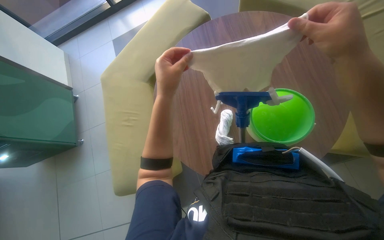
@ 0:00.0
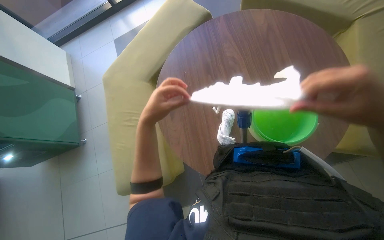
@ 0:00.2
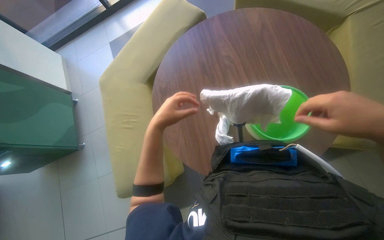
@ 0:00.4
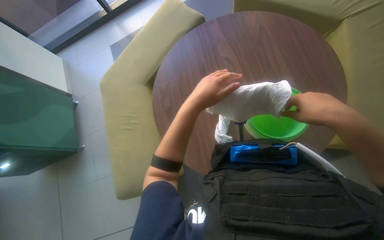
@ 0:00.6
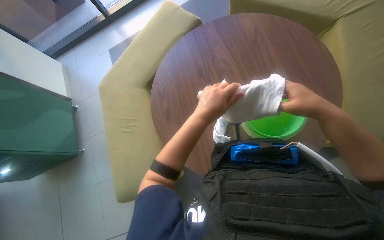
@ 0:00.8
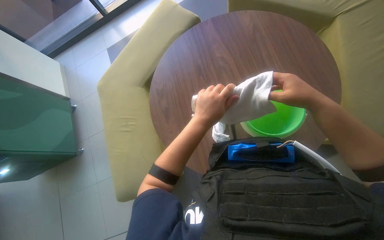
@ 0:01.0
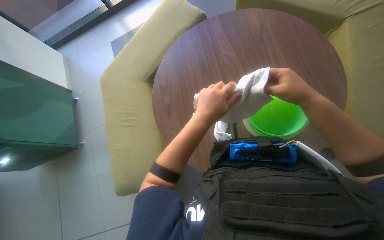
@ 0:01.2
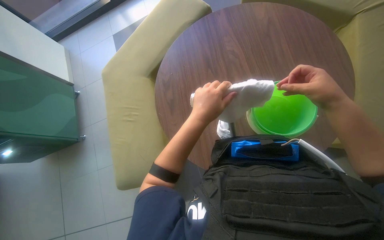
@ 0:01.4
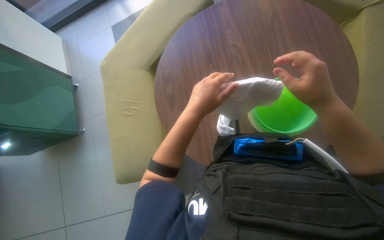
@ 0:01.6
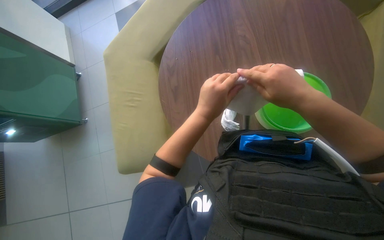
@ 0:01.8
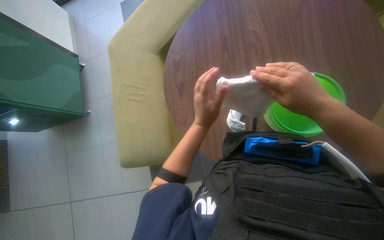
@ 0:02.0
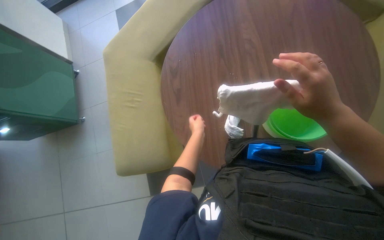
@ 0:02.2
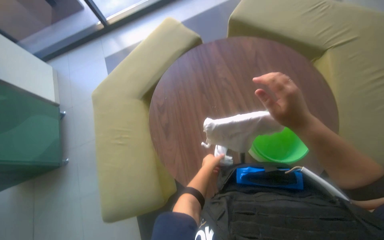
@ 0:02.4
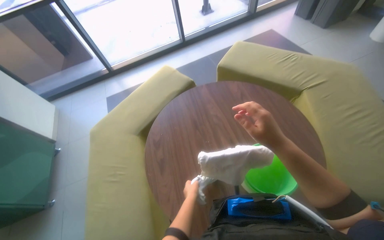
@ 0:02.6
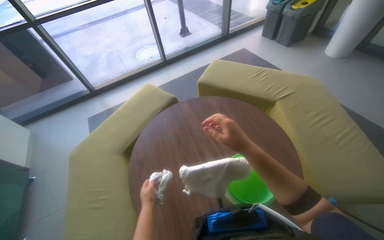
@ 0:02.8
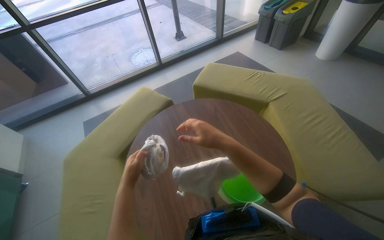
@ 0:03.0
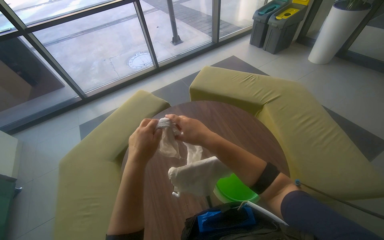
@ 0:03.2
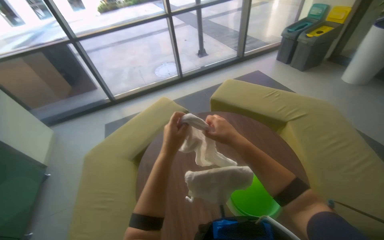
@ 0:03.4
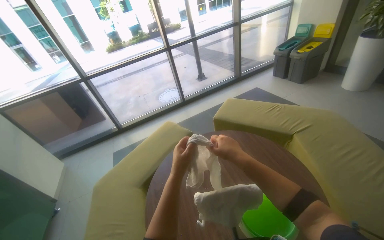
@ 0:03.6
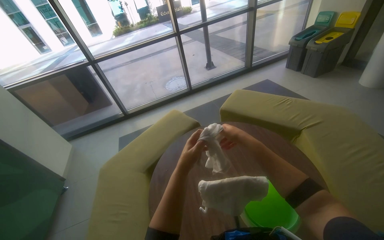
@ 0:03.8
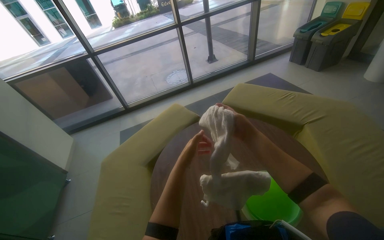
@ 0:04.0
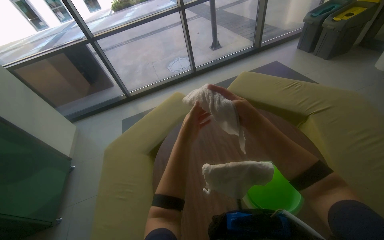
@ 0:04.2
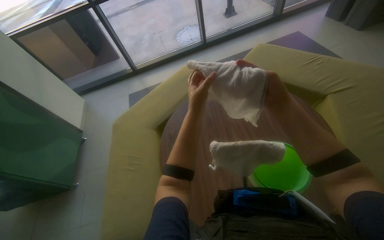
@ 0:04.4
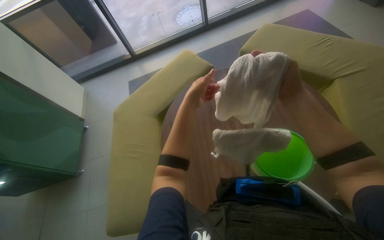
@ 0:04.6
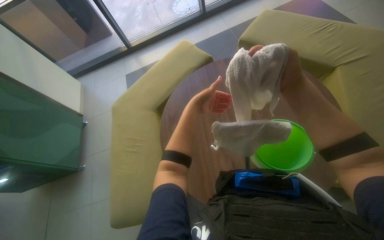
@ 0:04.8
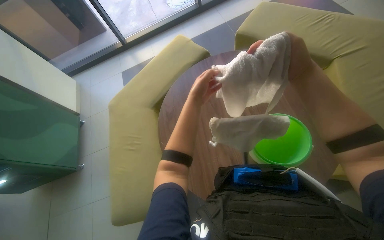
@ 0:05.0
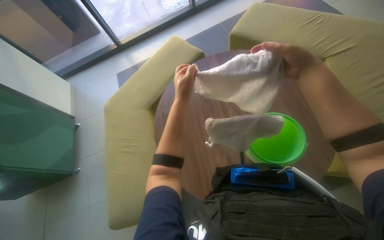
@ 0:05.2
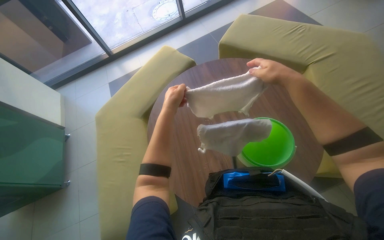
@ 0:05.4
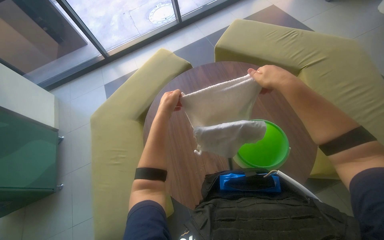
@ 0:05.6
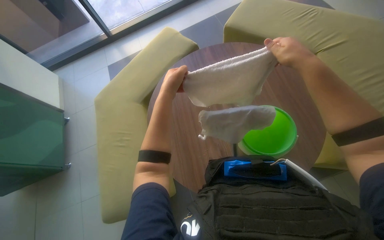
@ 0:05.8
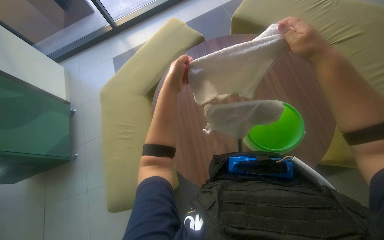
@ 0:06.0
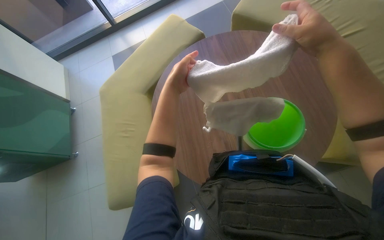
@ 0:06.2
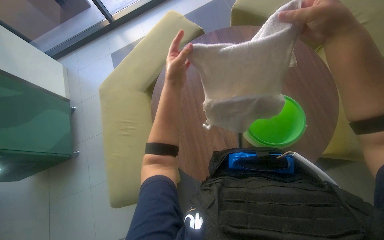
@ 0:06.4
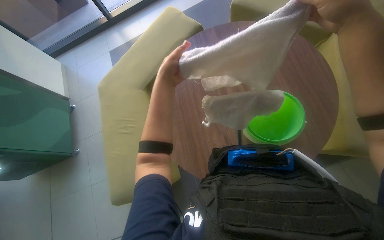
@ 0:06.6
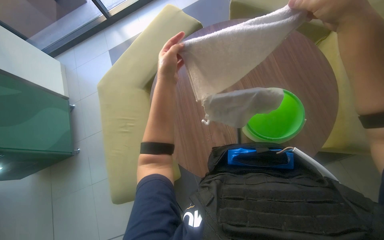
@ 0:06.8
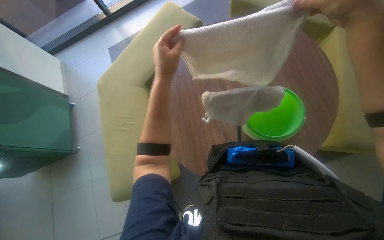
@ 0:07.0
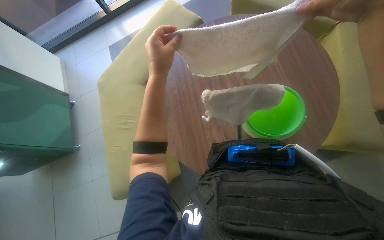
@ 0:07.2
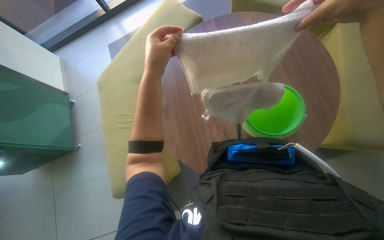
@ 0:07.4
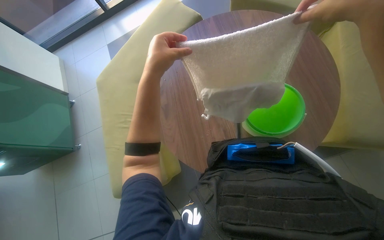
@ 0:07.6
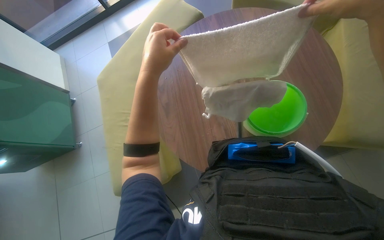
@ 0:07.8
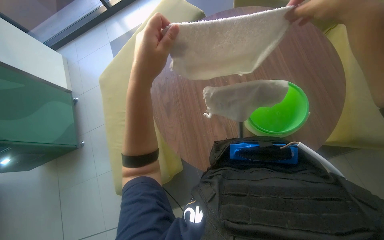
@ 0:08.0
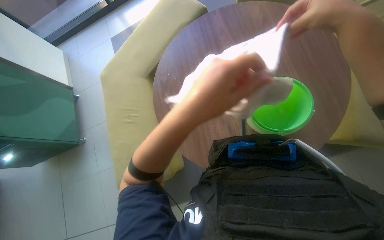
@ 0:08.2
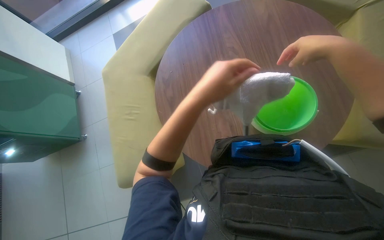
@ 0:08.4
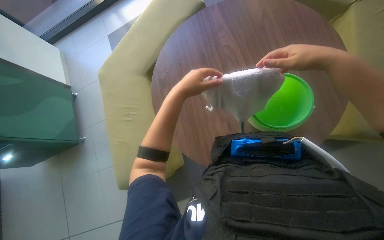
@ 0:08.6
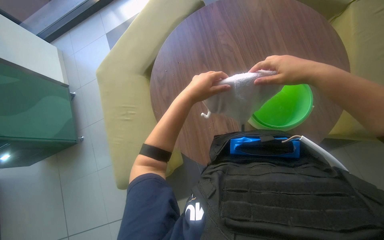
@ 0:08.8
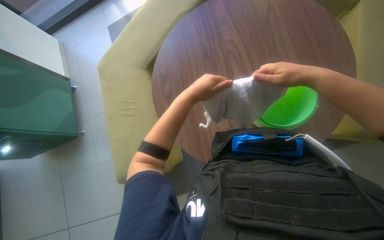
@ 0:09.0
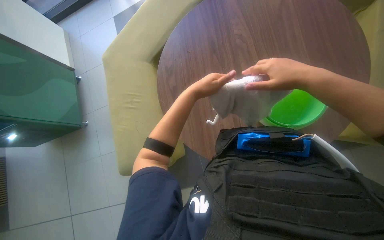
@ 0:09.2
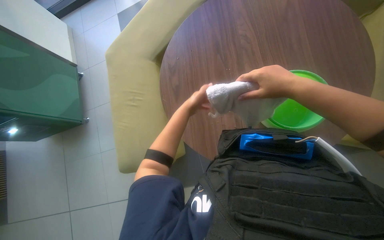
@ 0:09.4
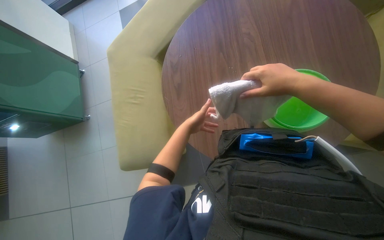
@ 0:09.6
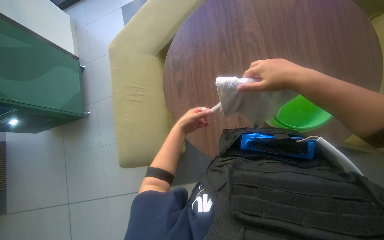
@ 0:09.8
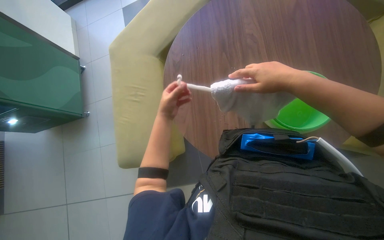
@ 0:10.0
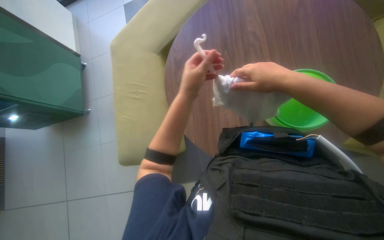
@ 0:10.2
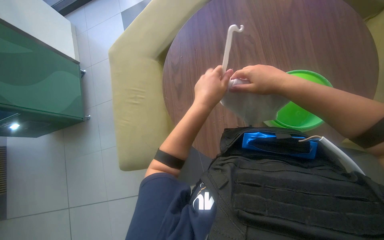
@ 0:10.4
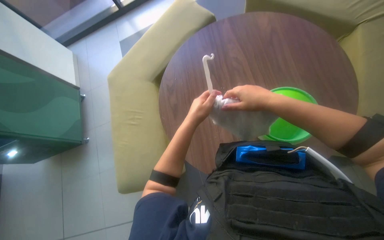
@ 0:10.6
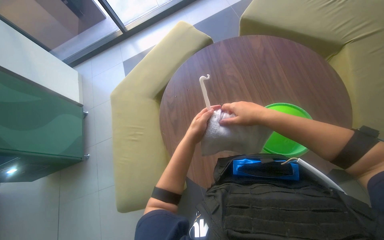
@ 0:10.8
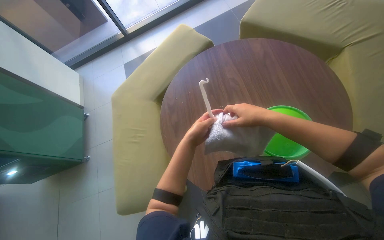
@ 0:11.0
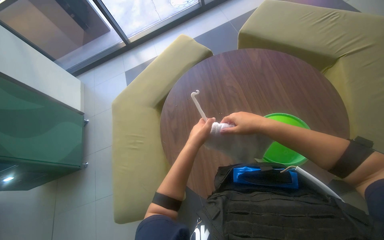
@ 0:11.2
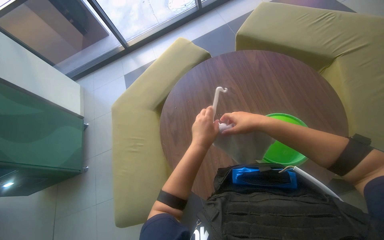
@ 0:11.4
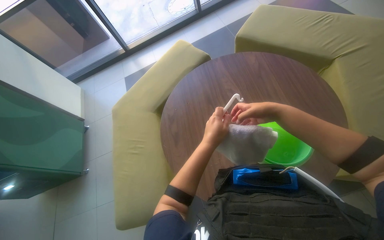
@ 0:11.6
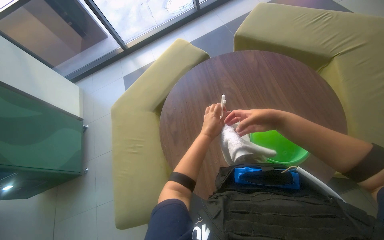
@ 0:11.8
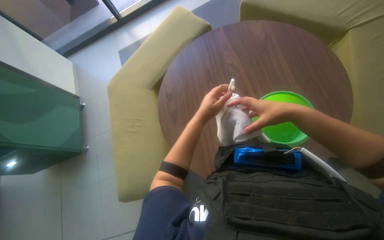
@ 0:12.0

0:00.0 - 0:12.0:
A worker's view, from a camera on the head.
Job: preparing cleaning supplies.
The whole recording: Preparing the mop for cleaning. The worker wrings out a cloth and attaches it to the mop handle.
0:00.0 - 0:01.6: The left hand is displaced down the picture by roughly 10 cm, and reaches some 20 cm farther from the camera, then returns.
0:01.6 - 0:03.0: The view tilts approximately 30 degrees upward.
0:04.4 - 0:06.0: The view tilts roughly 15 degrees downward. The left hand travels to the left by some 10 cm.
0:09.0 - 0:10.4: The right hand travels to the left by roughly 10 cm, while the left hand goes farther from the camera and returns, roughly 15 cm each way.

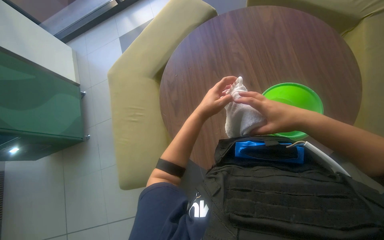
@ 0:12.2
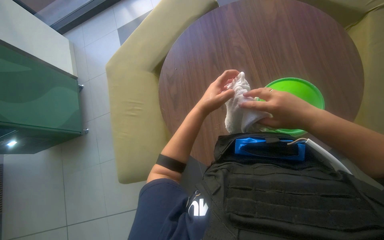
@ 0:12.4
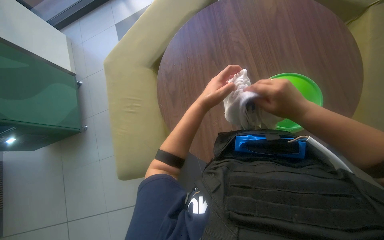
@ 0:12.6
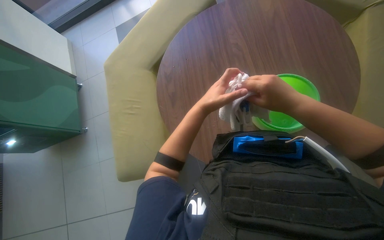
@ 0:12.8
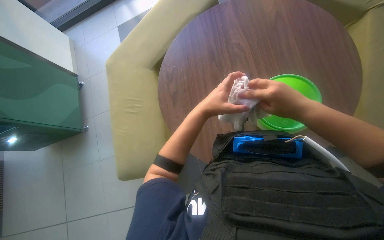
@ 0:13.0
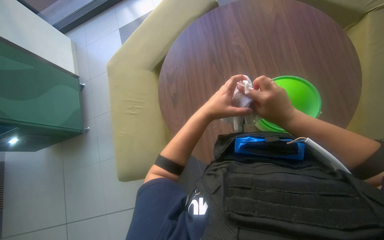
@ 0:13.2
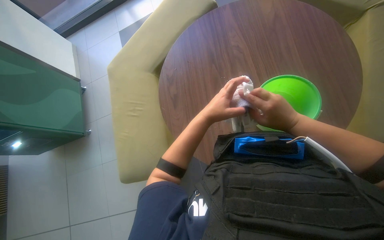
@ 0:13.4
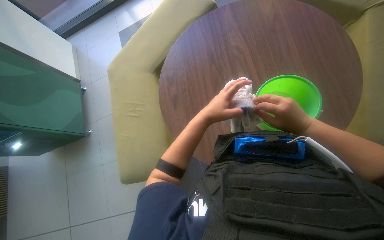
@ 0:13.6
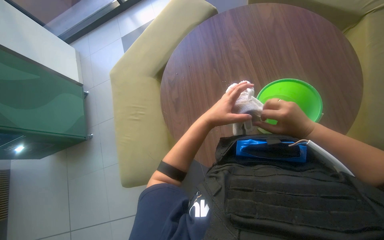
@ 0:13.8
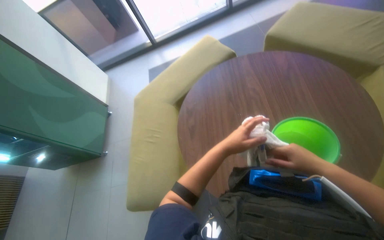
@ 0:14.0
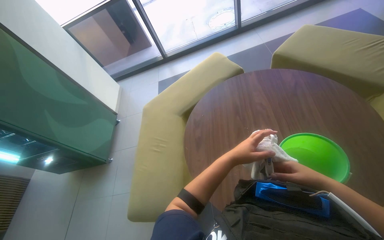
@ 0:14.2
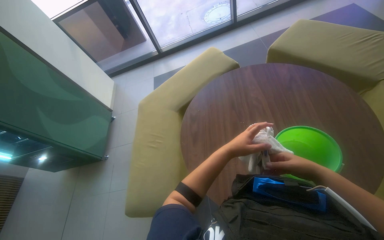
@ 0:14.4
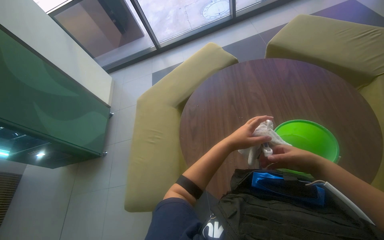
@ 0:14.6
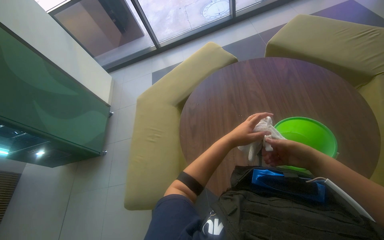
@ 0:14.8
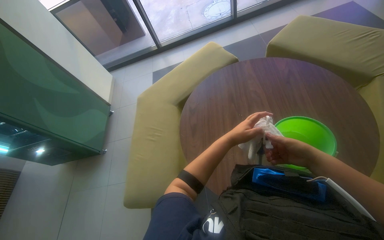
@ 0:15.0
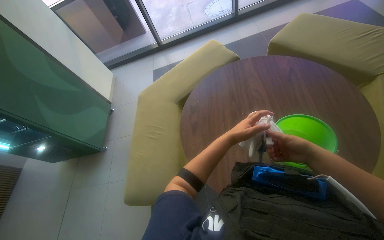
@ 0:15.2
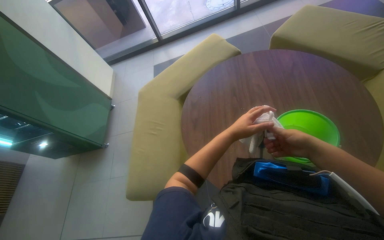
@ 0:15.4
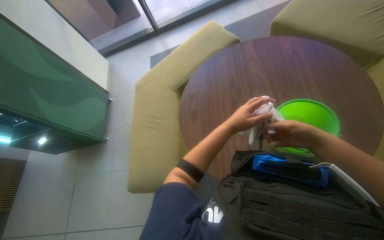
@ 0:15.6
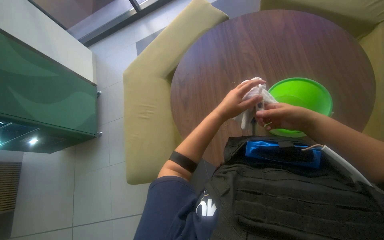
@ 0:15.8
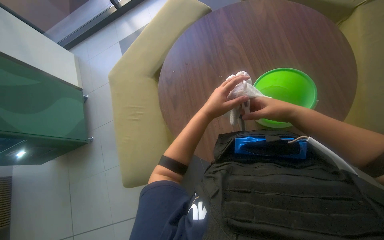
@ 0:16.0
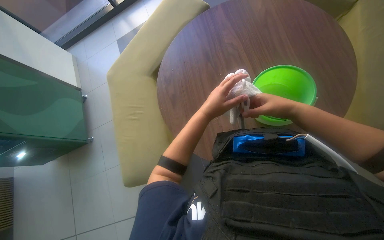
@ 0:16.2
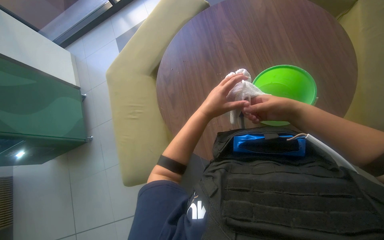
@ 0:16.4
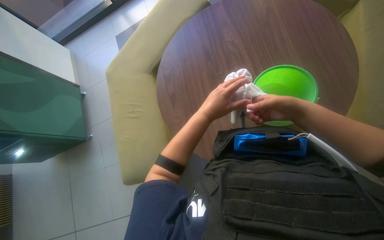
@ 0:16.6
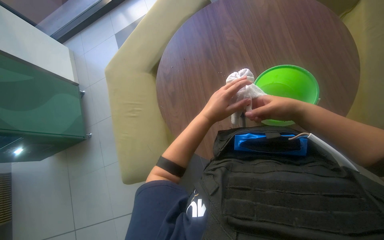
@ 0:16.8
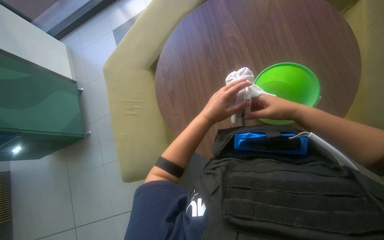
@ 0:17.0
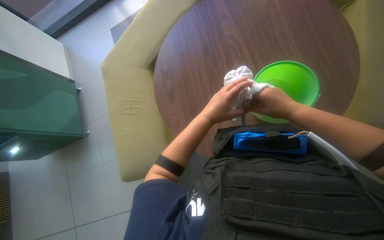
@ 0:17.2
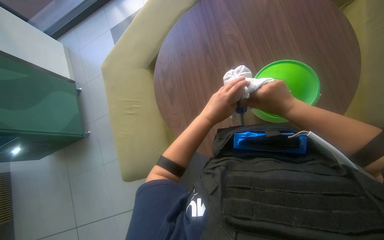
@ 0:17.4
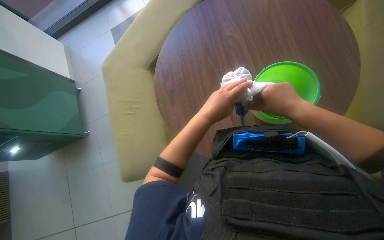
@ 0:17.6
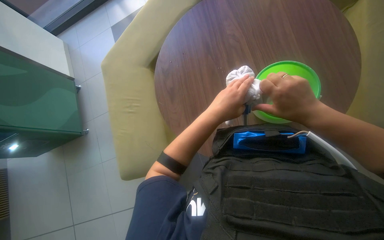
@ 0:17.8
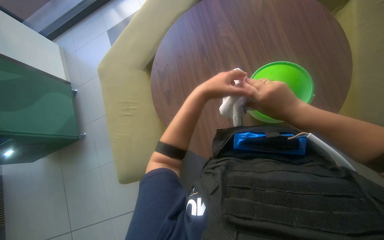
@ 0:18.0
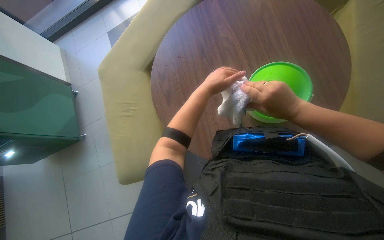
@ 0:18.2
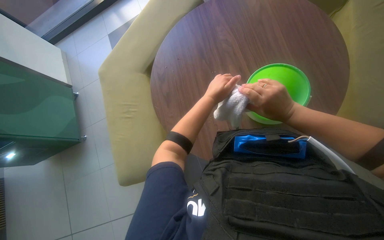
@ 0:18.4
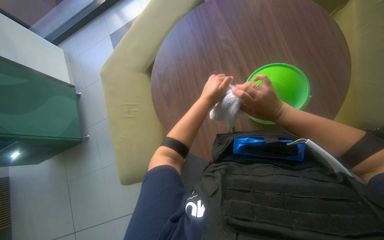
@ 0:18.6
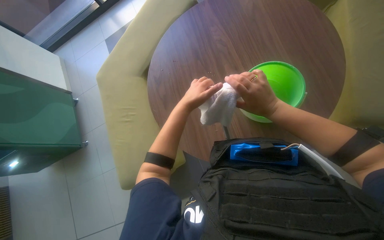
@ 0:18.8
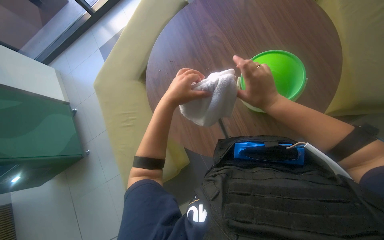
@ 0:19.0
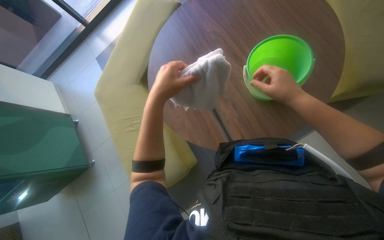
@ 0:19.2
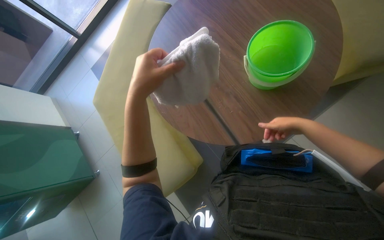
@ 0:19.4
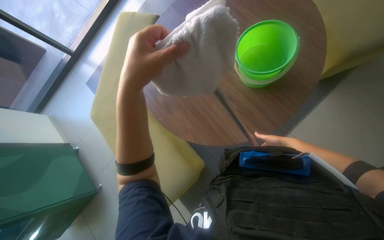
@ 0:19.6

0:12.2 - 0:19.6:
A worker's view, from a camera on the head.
Job: preparing cleaning supplies.
The whole recording: Preparing the mop for cleaning. The worker wrings out a cloth and attaches it to the mop handle.
0:12.2 - 0:13.6: The hands make small movements and keep their place.
0:13.6 - 0:15.2: The wearer looks some 15 degrees further upward.
0:15.2 - 0:16.6: The wearer looks about 15 degrees further downward.
0:16.6 - 0:18.2: The left hand travels up the picture and farther from the camera by about 10 cm.
0:18.2 - 0:19.6: The right hand heads down the picture, farther from the camera and to the right, covering roughly 25 cm. The left hand goes approximately 25 cm nearer to the camera and to the left.
